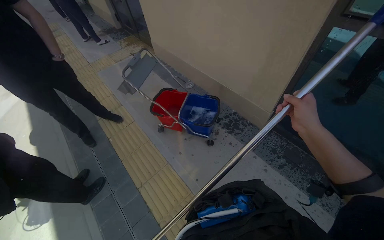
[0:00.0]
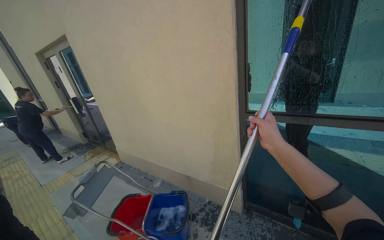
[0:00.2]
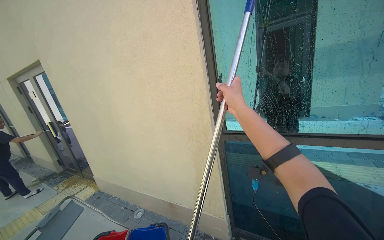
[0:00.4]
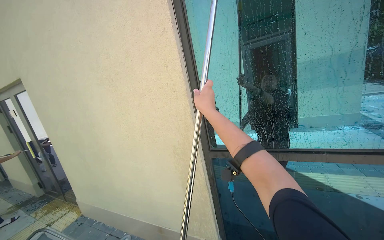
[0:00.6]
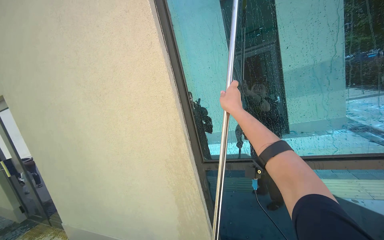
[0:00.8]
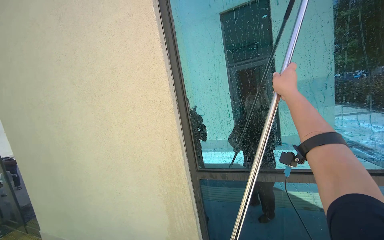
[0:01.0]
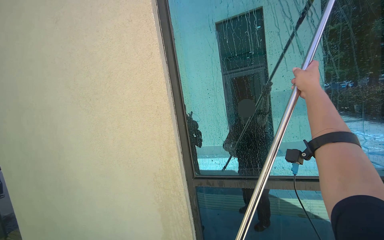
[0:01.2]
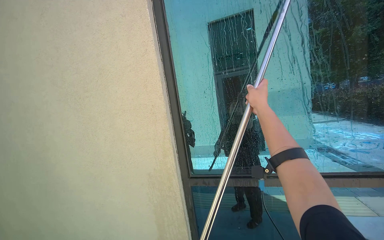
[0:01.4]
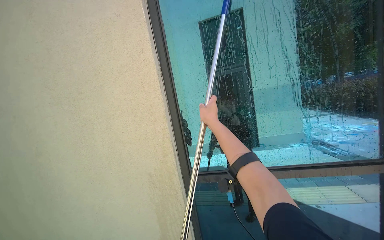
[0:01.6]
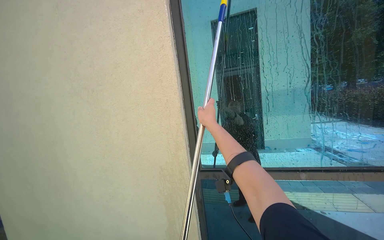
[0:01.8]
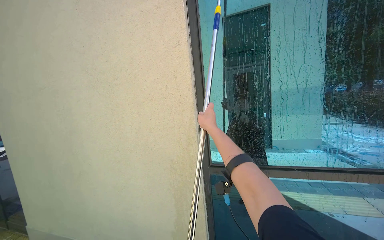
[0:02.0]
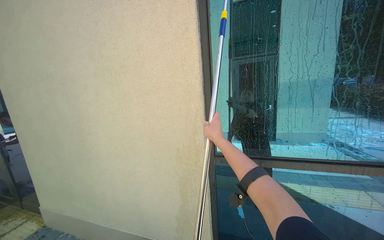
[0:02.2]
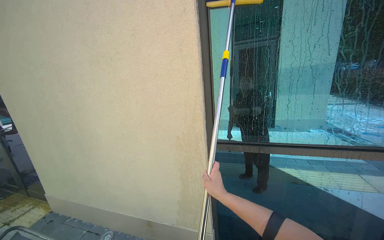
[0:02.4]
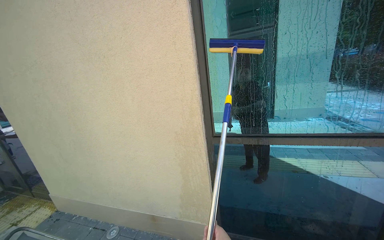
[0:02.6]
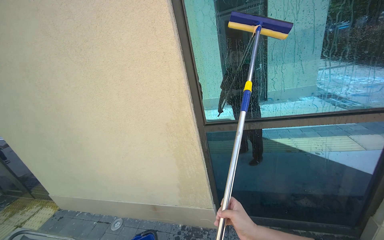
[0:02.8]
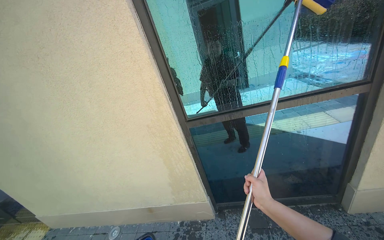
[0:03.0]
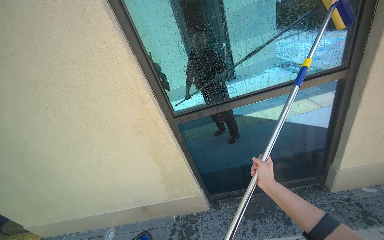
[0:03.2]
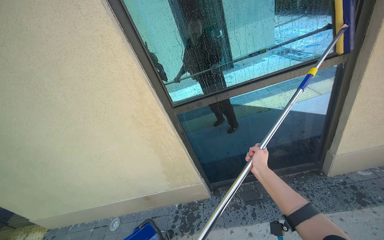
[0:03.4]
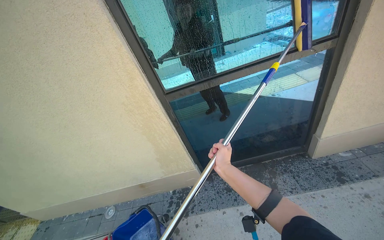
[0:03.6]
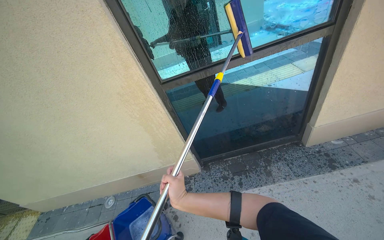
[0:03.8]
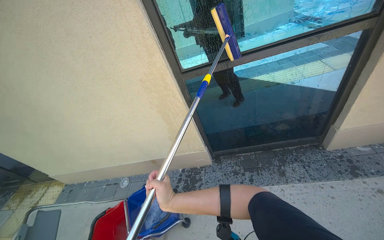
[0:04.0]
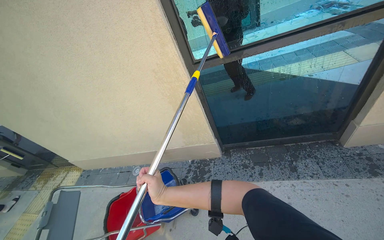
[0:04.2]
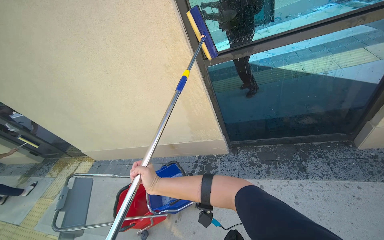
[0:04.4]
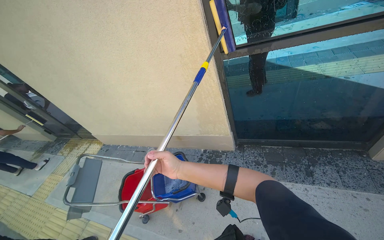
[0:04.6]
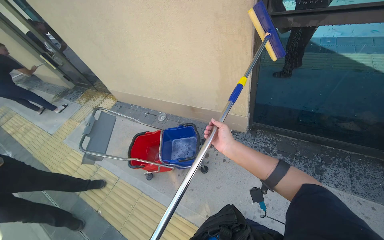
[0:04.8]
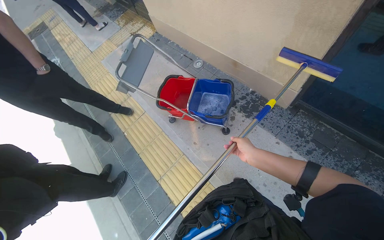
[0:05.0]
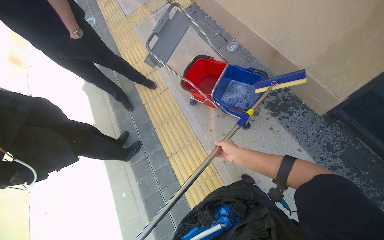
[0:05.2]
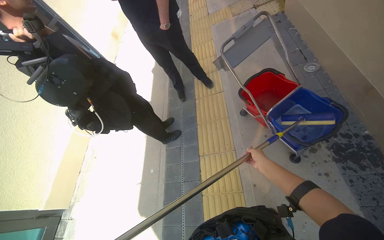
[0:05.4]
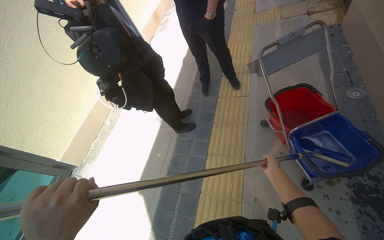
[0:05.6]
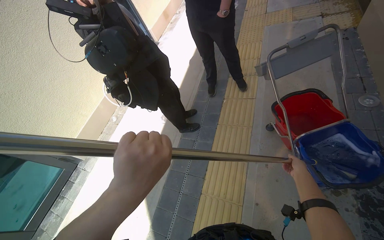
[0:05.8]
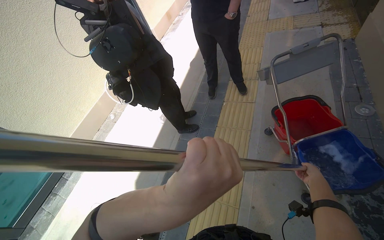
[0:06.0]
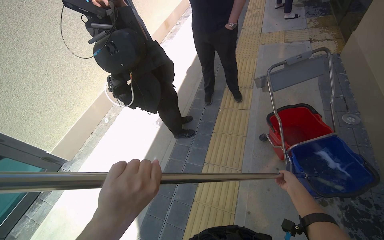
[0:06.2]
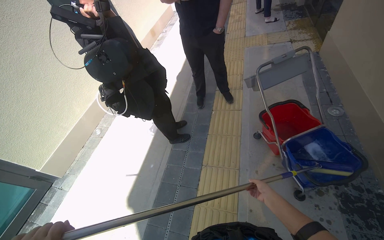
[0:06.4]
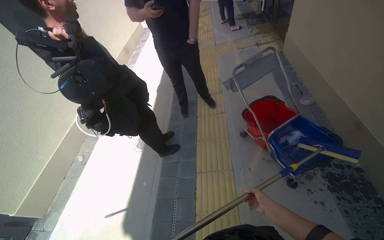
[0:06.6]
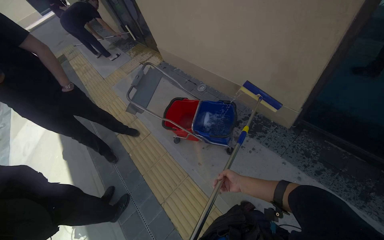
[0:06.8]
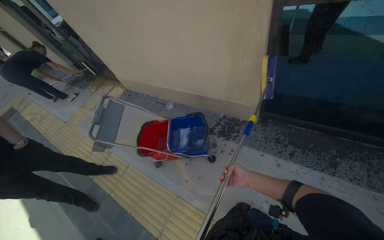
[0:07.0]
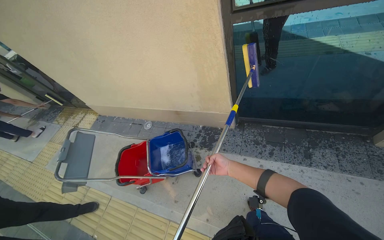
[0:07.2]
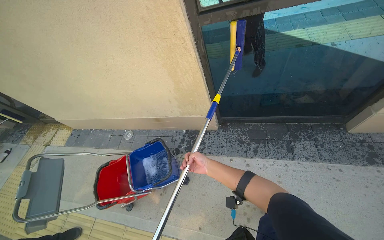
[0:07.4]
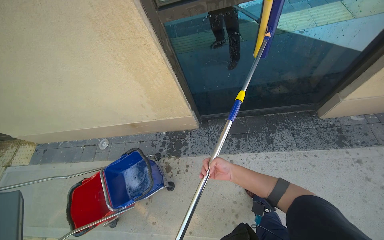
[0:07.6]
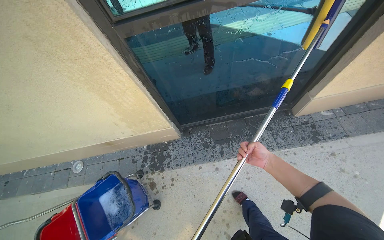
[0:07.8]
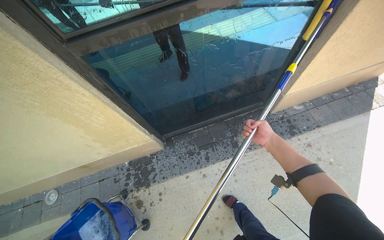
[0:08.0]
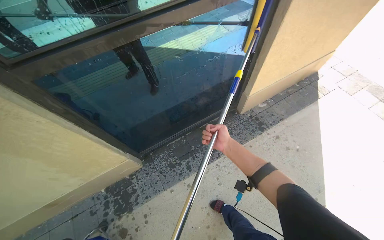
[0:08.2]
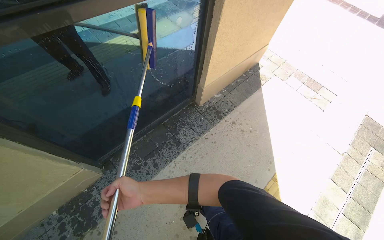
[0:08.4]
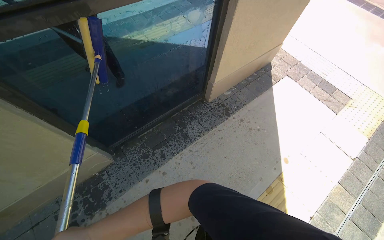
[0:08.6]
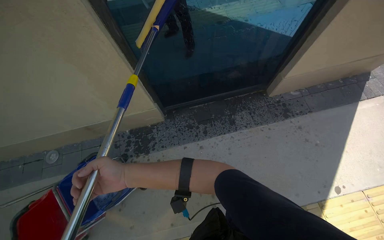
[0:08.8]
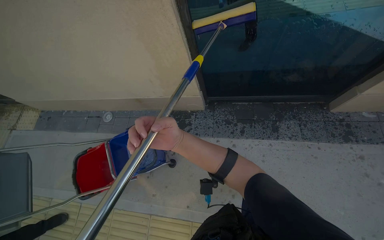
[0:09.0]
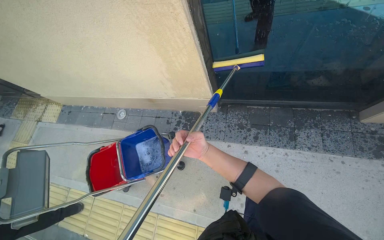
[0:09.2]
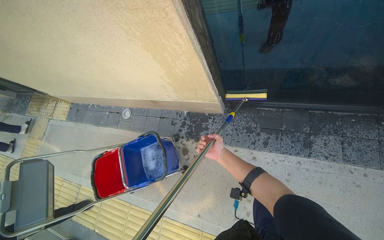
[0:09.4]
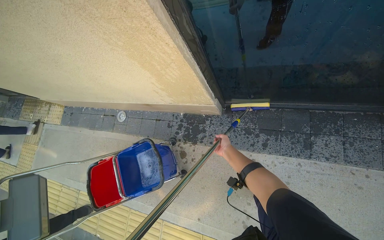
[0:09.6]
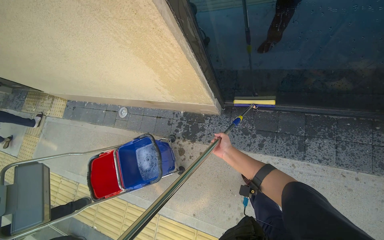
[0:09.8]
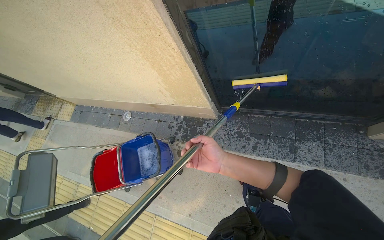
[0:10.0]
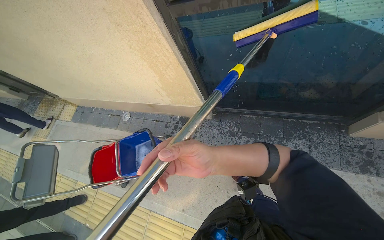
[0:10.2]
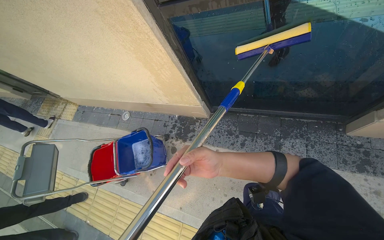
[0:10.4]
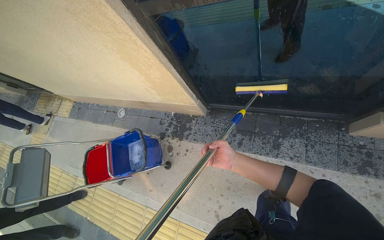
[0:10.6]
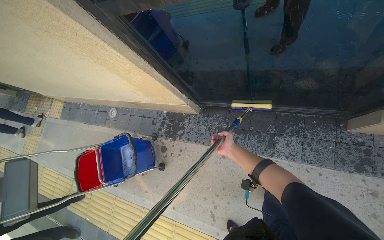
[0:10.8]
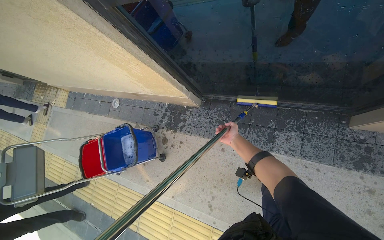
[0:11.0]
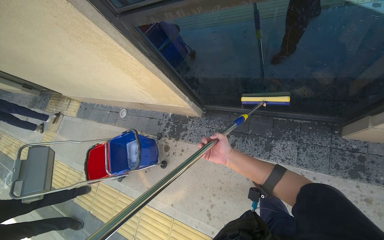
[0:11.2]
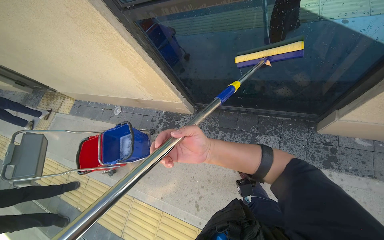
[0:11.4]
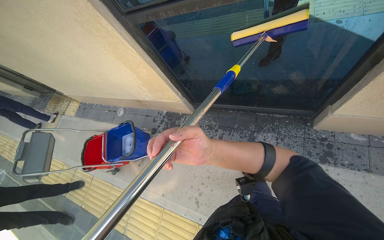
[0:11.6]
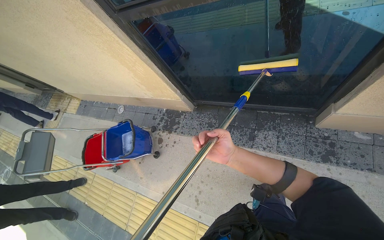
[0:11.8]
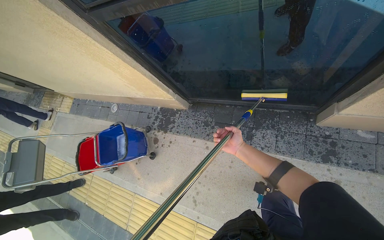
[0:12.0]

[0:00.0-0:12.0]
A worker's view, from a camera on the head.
Job: cleaning windows.
The whole recording: Cleaning building windows. The worker scrubs the building windows with a long-handled squeegee, frequently dipping it into a bucket.
0:00.0 to 0:01.6: The head rotates about 35 degrees to the right. The wearer looks about 55 degrees further upward.
0:01.6 to 0:03.0: The view tilts about 20 degrees downward.
0:03.0 to 0:04.4: The camera pitches downward, by roughly 20 degrees. The right hand goes about 35 cm to the left.
0:04.4 to 0:06.0: The head turns to the left by some 95 degrees. The view tips downward by about 40 degrees.
0:06.0 to 0:07.6: The camera travels roughly 40 cm. The wearer looks some 105 degrees further to the right. The view tips upward by about 20 degrees.
0:09.0 to 0:10.4: The right hand goes nearer and farther, roughly 25 cm each way, reversing 2 times.
0:10.4 to 0:12.0: The right hand goes nearer and farther, some 35 cm each way, reversing 2 times.

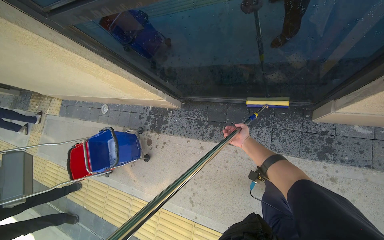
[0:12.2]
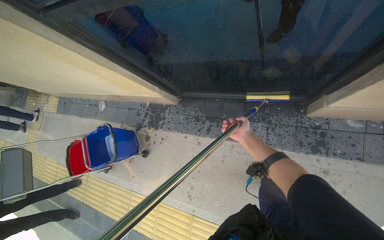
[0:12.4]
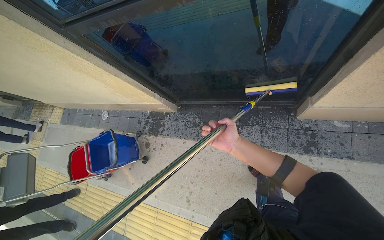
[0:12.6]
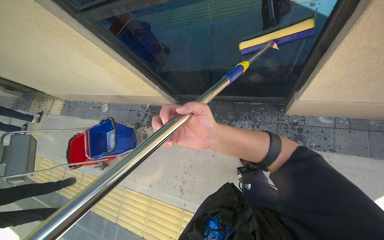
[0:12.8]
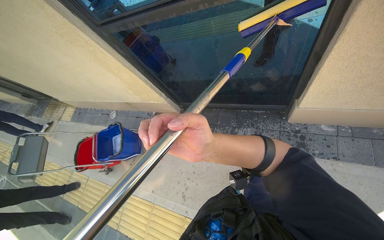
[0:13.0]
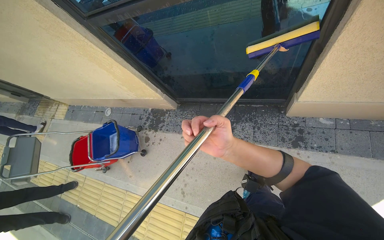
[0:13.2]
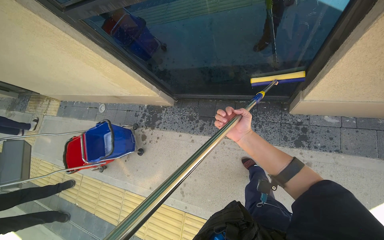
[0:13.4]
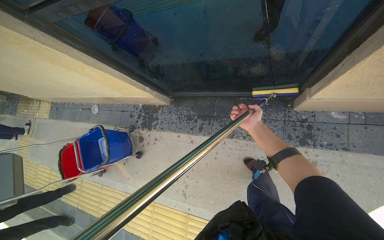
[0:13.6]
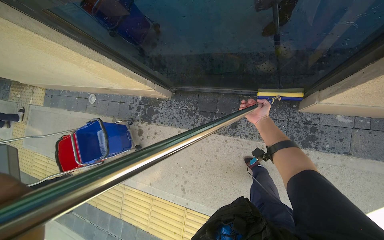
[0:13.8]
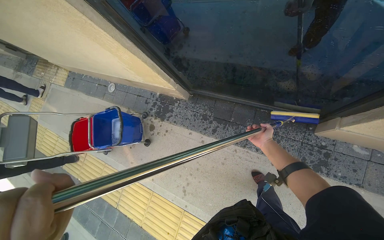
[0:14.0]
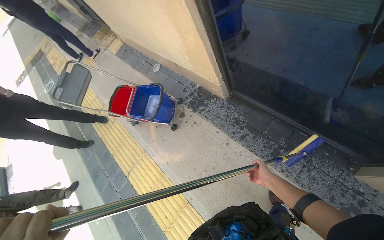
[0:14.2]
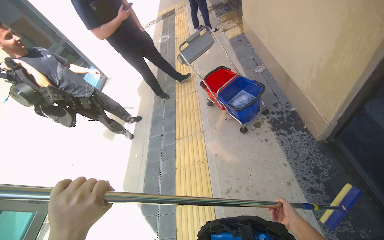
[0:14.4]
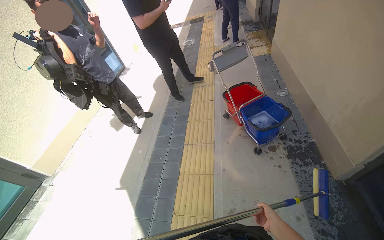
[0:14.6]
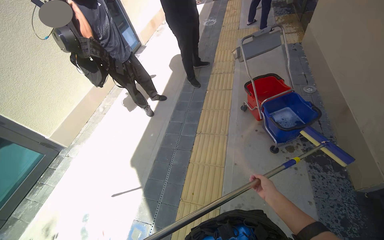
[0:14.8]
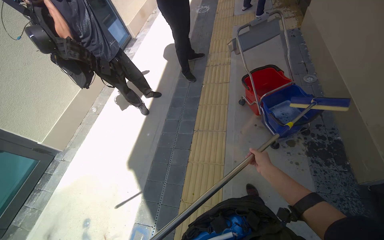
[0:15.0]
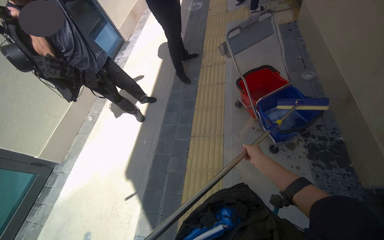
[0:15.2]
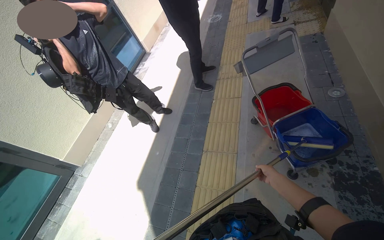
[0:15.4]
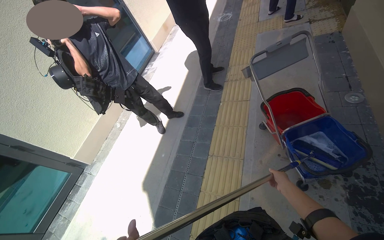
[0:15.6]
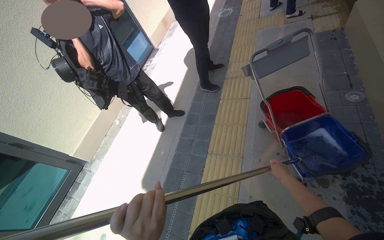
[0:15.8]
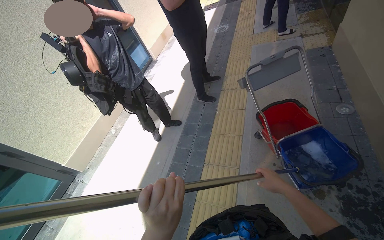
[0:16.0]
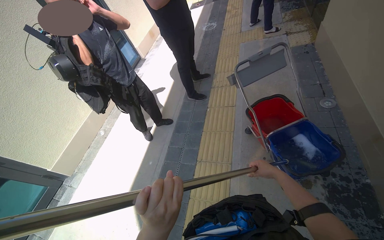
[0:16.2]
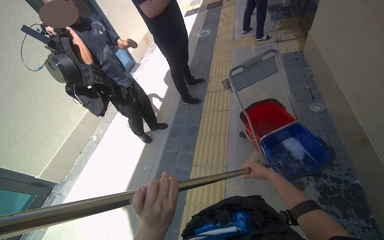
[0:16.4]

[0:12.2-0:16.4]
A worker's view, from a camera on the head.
Job: cleaning windows.
The whole recording: Cleaning building windows. The worker scrubs the building windows with a long-handled squeegee, frequently dipping it into a bucket.
0:12.2 to 0:13.6: The right hand travels nearer to the camera and back again, roughly 50 cm each way.
0:13.6 to 0:15.0: The camera travels about 80 cm. The head turns to the left by about 90 degrees.

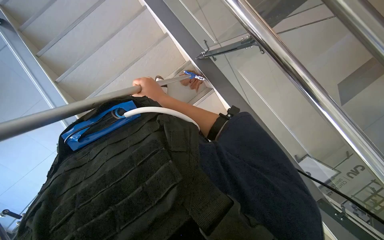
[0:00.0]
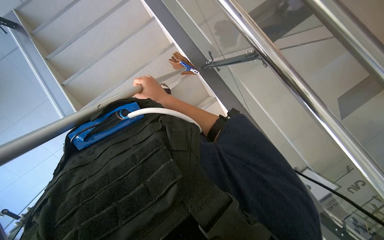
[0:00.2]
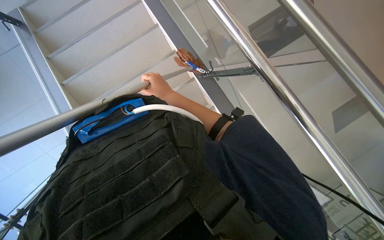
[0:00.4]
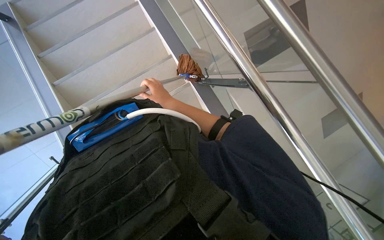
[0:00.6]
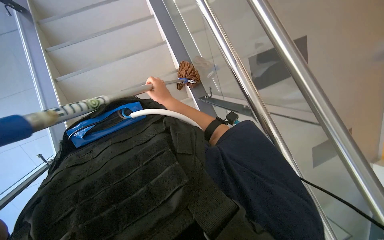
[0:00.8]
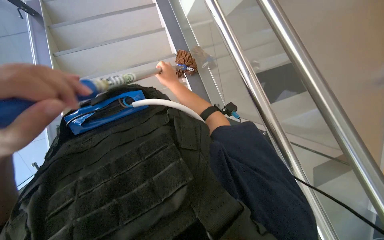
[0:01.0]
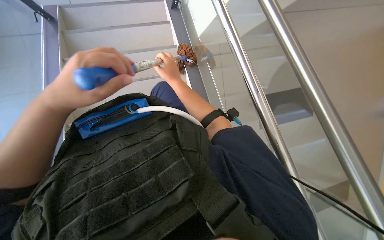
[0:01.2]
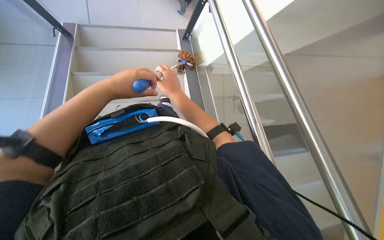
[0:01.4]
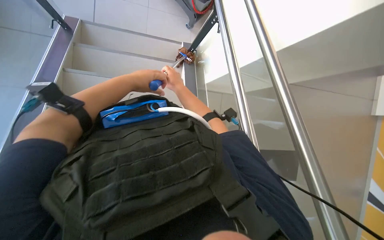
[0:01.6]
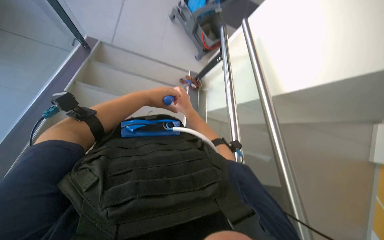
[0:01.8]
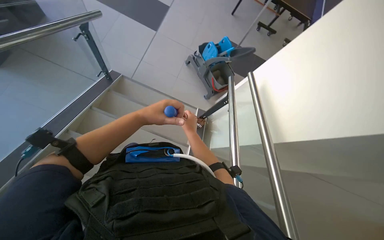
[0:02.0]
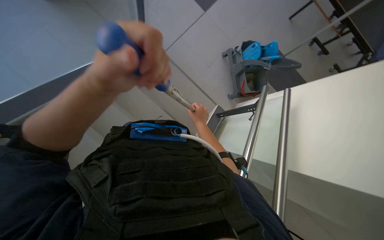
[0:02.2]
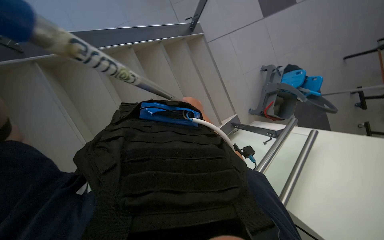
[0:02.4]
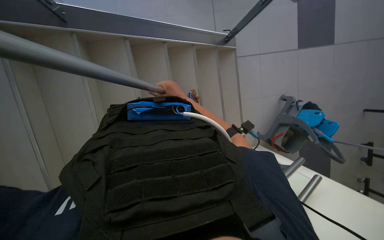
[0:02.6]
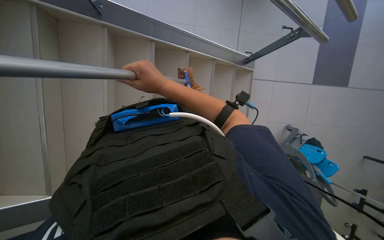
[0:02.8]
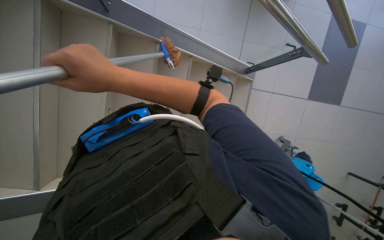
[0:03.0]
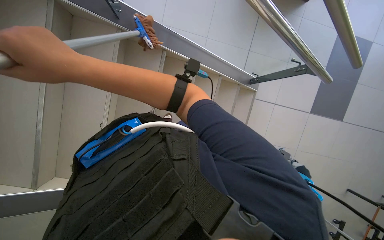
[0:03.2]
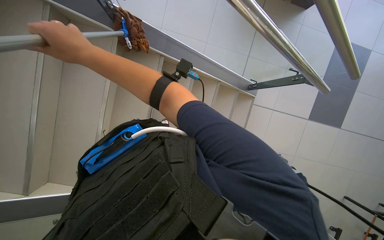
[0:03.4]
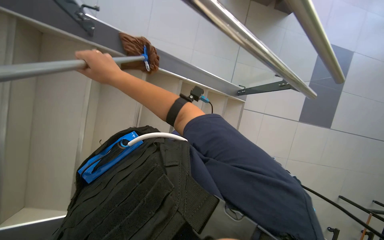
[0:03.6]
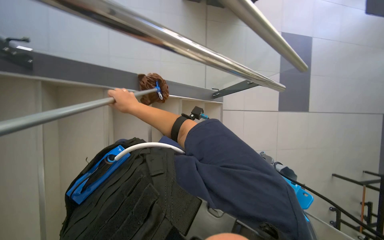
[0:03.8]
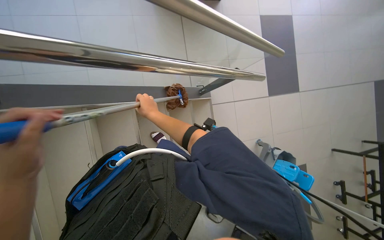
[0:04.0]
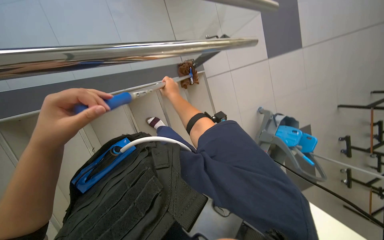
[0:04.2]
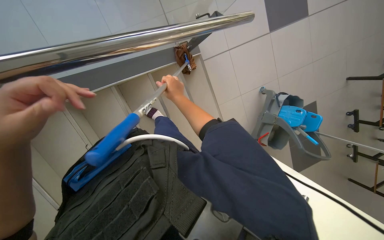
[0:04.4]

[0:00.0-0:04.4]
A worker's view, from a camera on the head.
Job: mopping floor.
The whole recording: Cleaning stairs. The worker cleans the stairs, including both the underside and top surfaces, with a long-handled brush.
0:00.0 to 0:01.4: The view tilts about 15 degrees upward.
0:01.4 to 0:03.0: The wearer looks about 20 degrees further upward. Everything in view rotates roughly 95 degrees clockwise.
0:03.0 to 0:04.4: The camera is carried about 40 cm. Everything in view rotates some 30 degrees counterclockwise.
